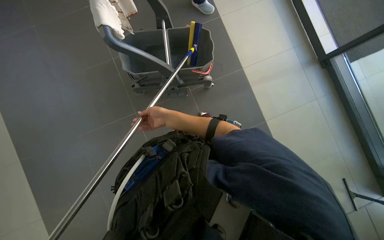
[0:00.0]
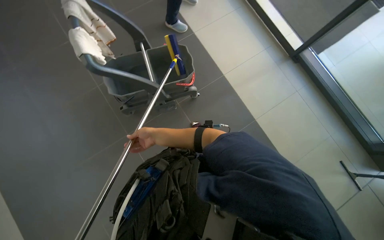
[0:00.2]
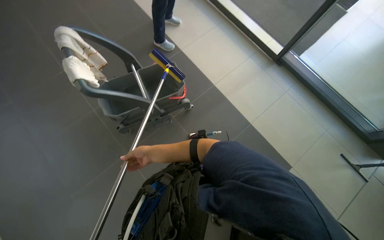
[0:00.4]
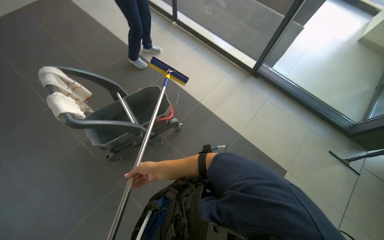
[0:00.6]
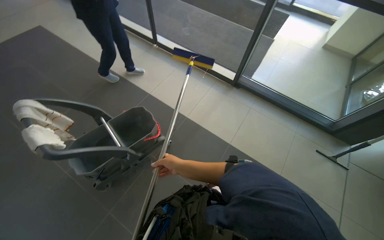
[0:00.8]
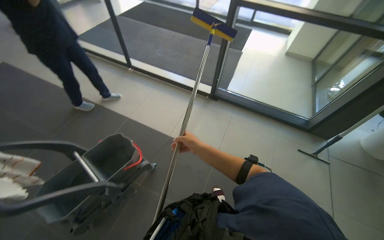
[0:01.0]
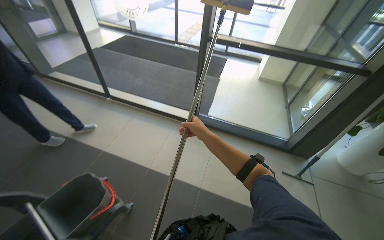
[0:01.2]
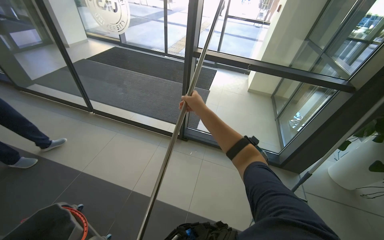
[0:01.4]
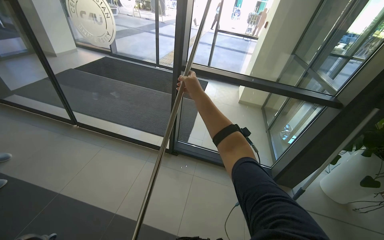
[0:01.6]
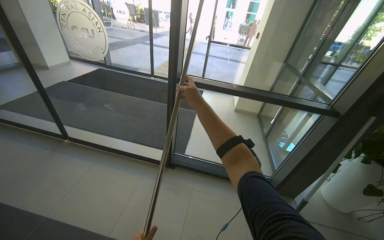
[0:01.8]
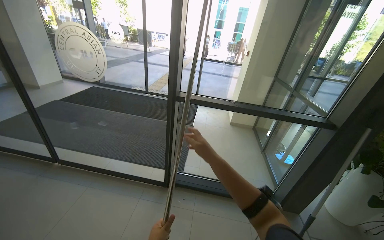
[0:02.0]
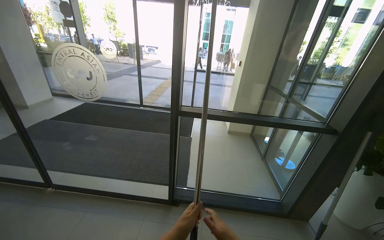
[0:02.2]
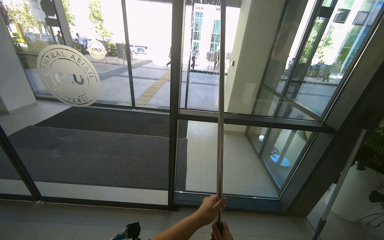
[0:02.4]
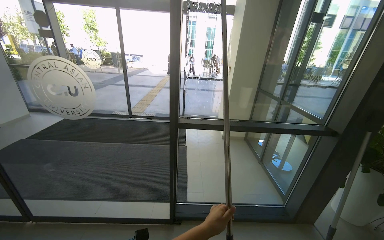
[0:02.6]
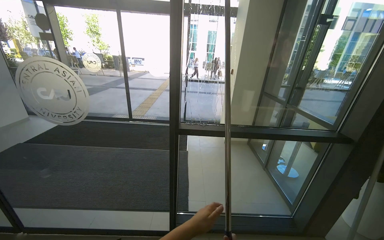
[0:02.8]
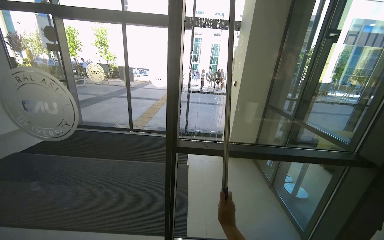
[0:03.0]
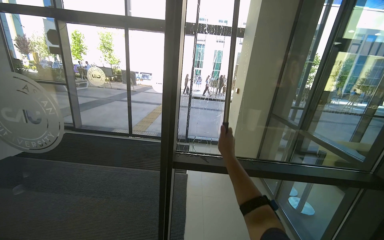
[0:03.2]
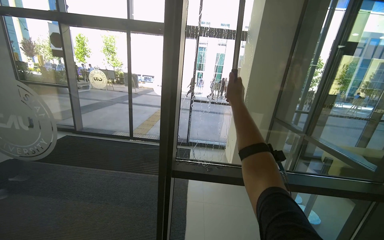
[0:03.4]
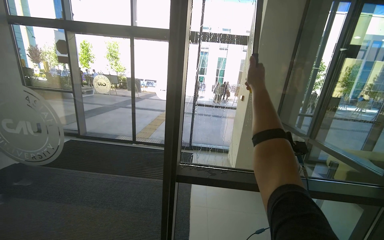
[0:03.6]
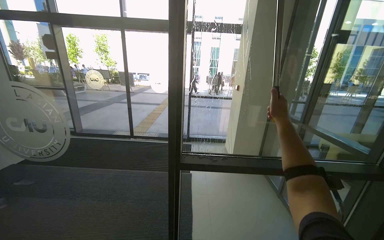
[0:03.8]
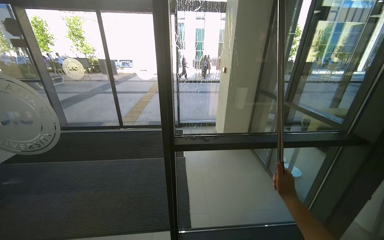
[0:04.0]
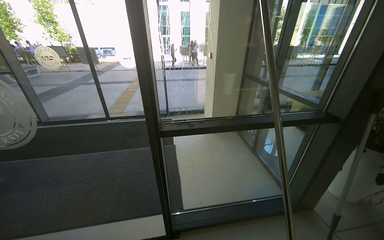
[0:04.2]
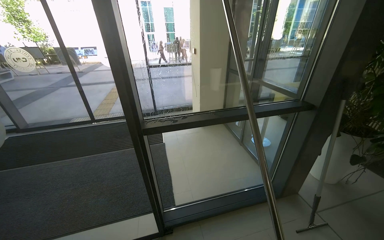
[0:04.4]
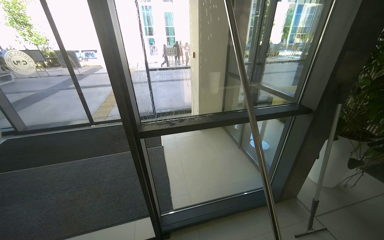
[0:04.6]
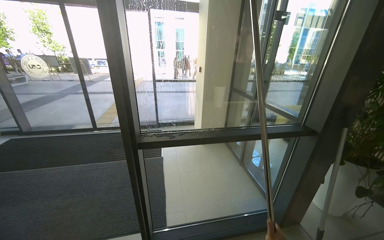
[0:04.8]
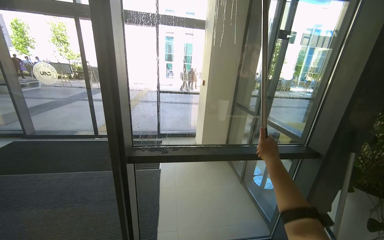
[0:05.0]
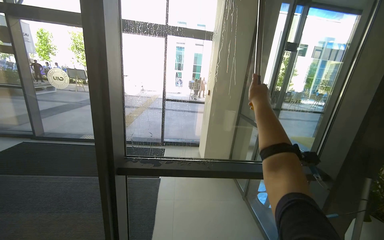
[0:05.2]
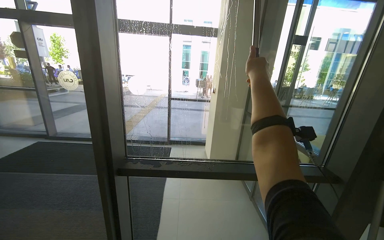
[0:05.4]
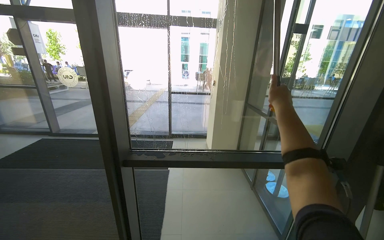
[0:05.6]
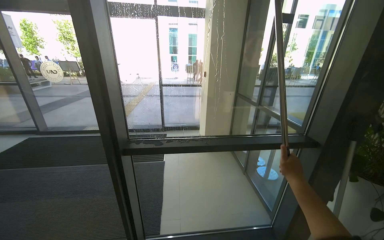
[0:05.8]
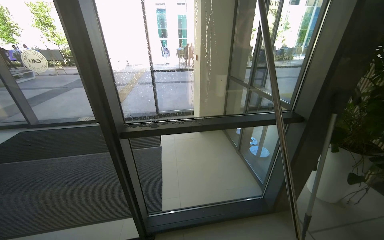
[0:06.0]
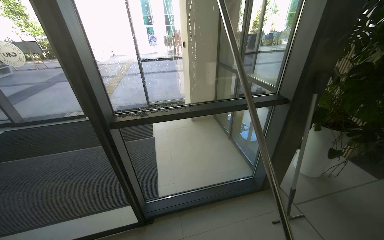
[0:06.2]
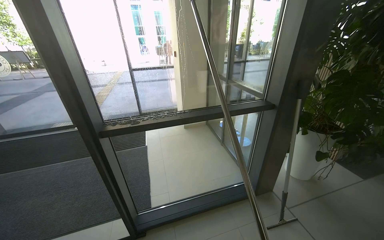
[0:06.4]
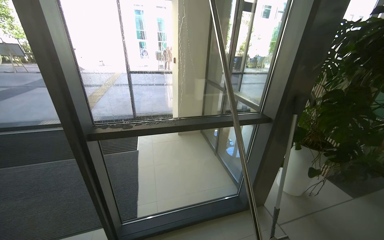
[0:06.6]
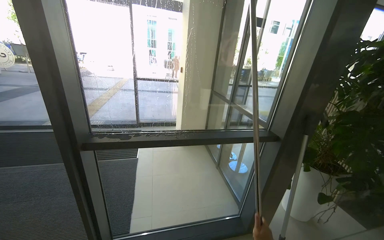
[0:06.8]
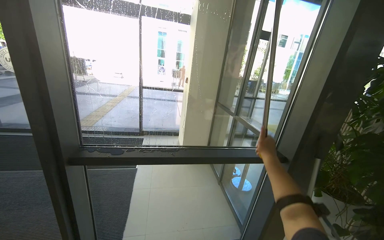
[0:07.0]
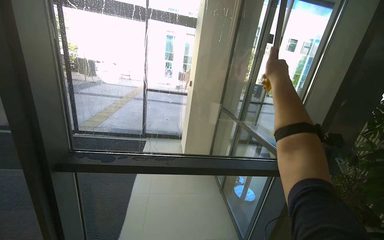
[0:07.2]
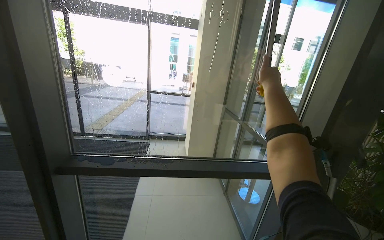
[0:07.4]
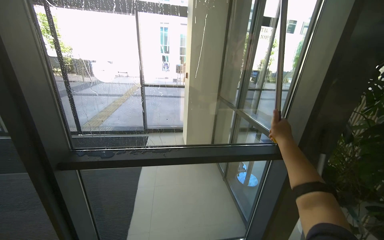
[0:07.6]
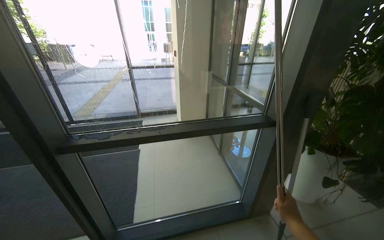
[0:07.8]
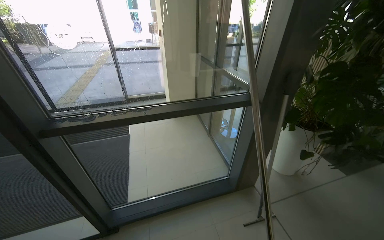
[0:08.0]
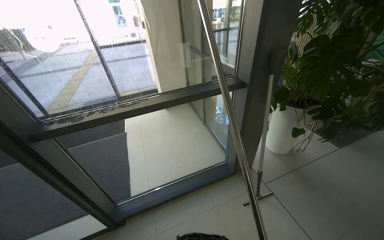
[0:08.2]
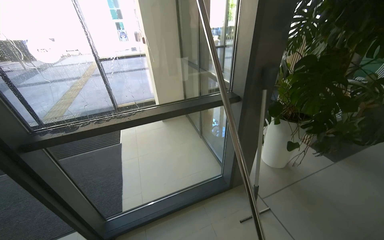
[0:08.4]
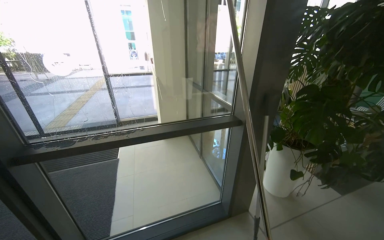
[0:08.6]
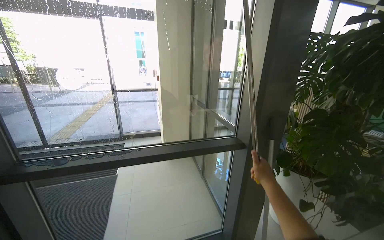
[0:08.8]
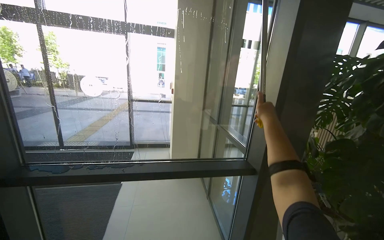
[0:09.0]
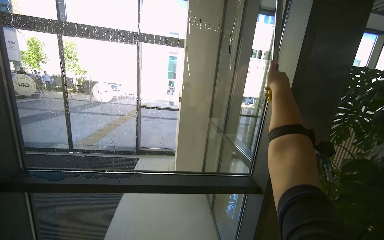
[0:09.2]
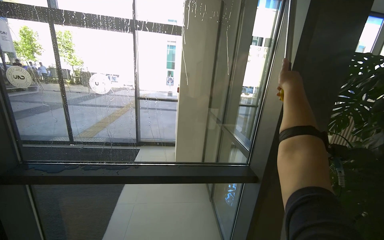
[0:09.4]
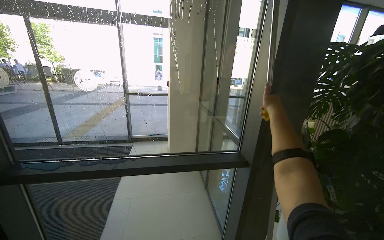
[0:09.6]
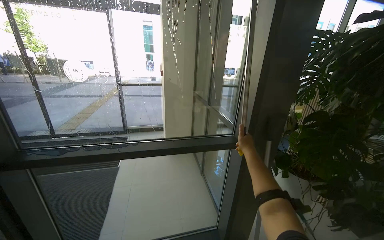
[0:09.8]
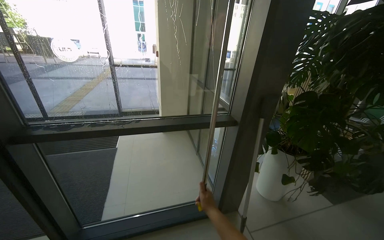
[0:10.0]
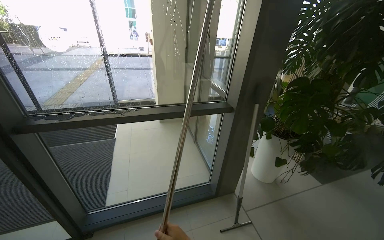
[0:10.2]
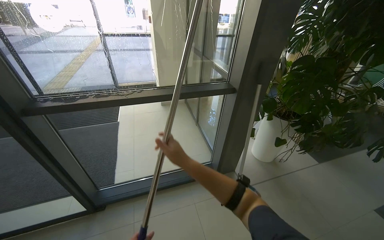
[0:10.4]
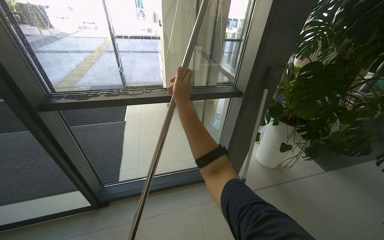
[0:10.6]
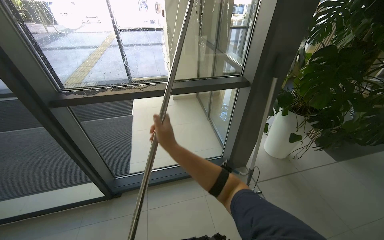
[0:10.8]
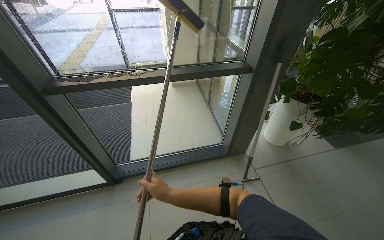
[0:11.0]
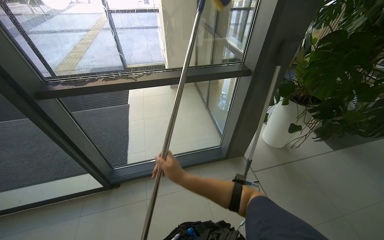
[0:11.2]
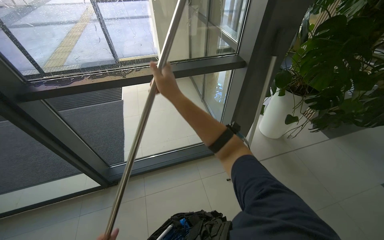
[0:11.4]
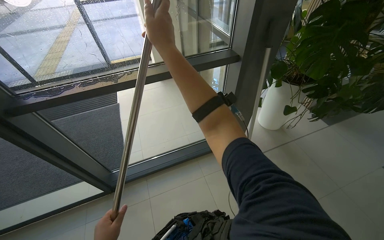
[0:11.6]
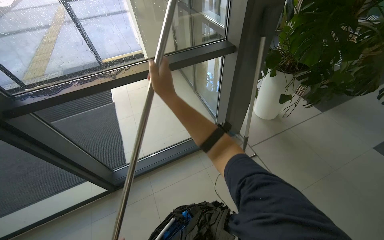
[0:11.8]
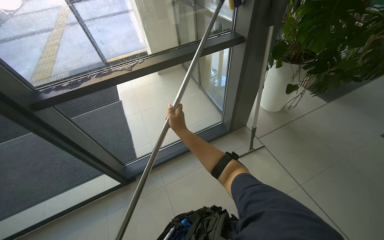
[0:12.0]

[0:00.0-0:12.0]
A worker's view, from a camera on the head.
Job: cleaning windows.
The whole recording: Cleaning glass panels. The worker prepares the cleaning tool and cleans the glass panels with a squeegee.
0:00.0 to 0:01.6: The camera is carried roughly 50 cm. The wearer's head swings about 50 degrees to the right. The camera pitches upward, by some 45 degrees.
0:01.6 to 0:03.0: The camera is carried approximately 50 cm. The view tips upward by about 20 degrees.
0:03.0 to 0:04.4: The wearer's head swings approximately 15 degrees to the right.
0:09.0 to 0:10.4: The camera pitches downward, by some 25 degrees.
0:10.4 to 0:12.0: The camera pitches downward, by roughly 15 degrees.

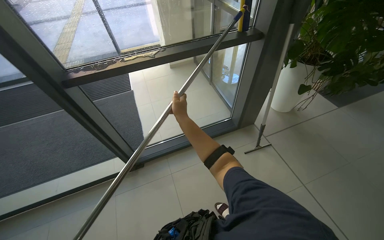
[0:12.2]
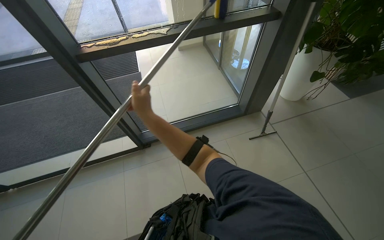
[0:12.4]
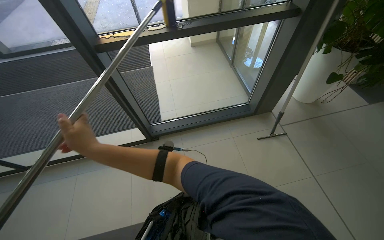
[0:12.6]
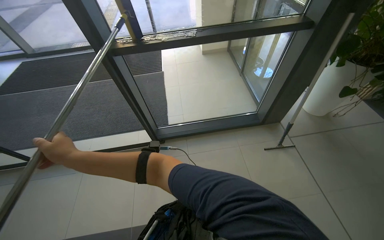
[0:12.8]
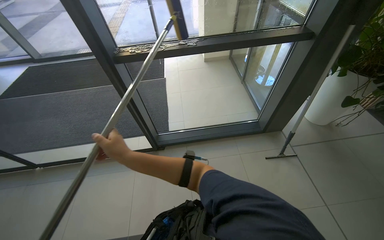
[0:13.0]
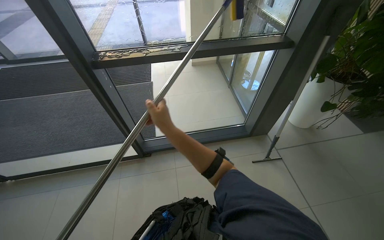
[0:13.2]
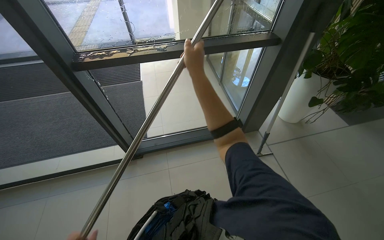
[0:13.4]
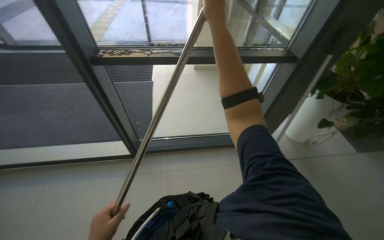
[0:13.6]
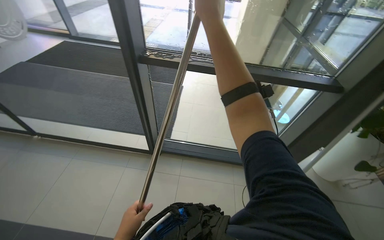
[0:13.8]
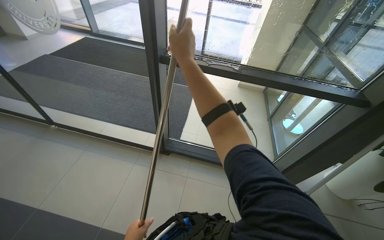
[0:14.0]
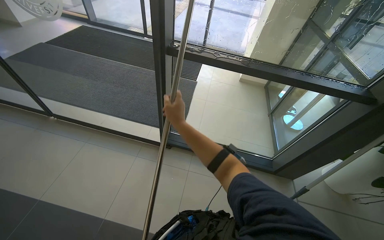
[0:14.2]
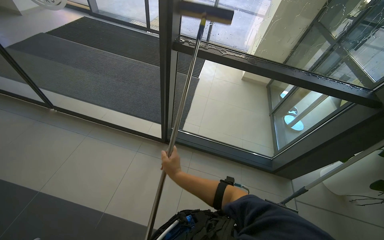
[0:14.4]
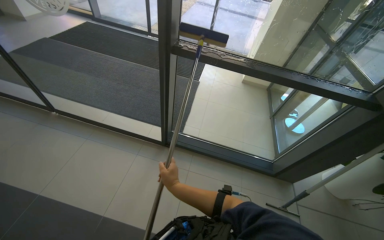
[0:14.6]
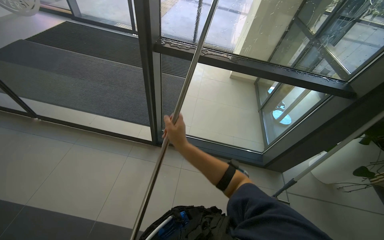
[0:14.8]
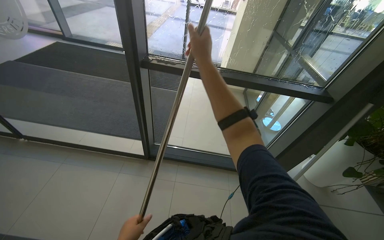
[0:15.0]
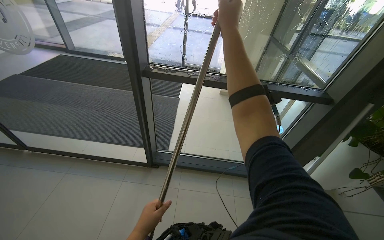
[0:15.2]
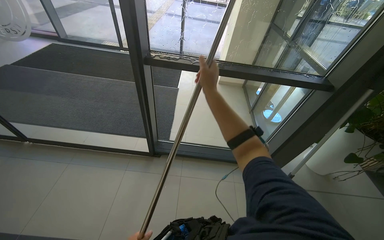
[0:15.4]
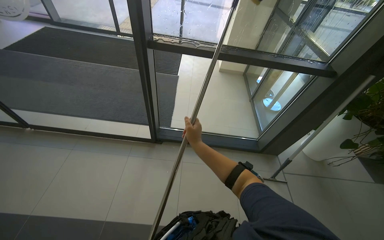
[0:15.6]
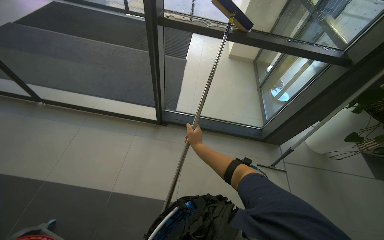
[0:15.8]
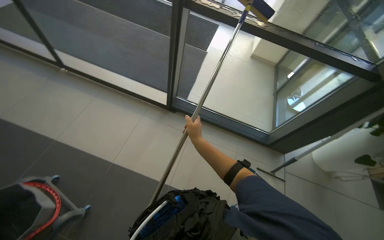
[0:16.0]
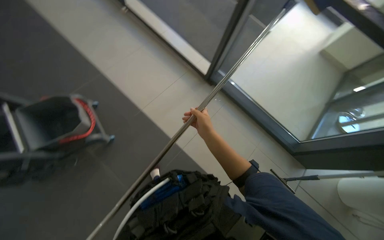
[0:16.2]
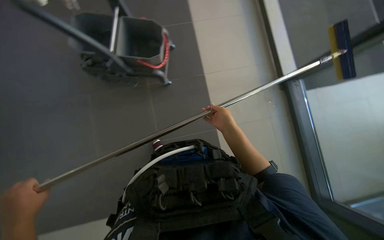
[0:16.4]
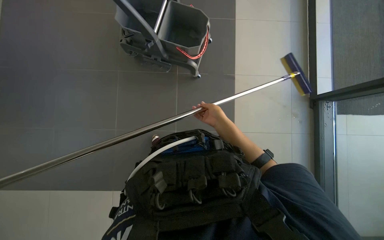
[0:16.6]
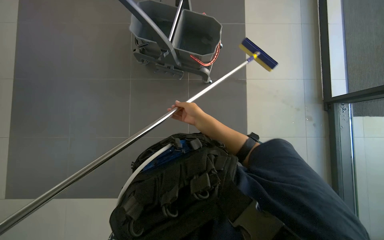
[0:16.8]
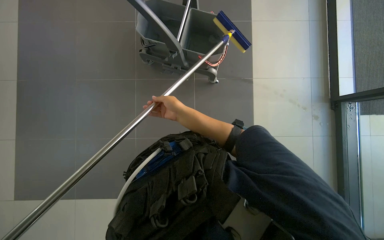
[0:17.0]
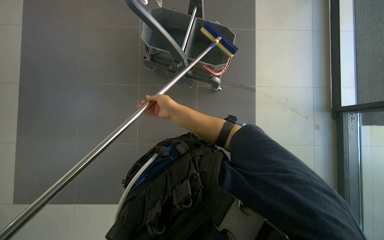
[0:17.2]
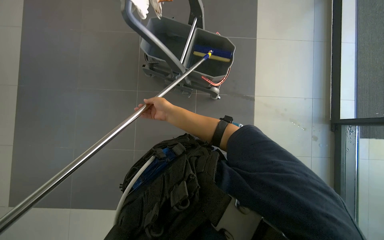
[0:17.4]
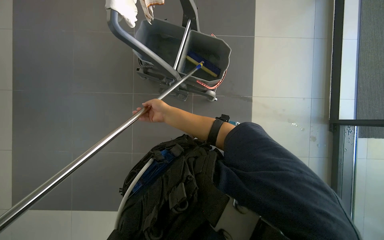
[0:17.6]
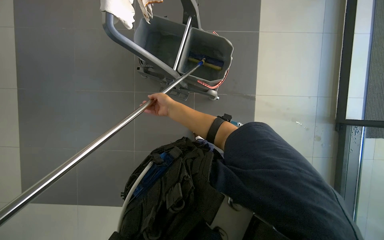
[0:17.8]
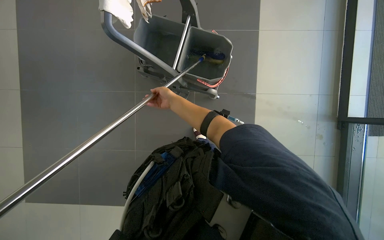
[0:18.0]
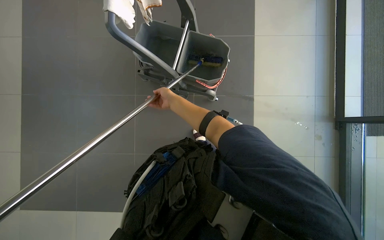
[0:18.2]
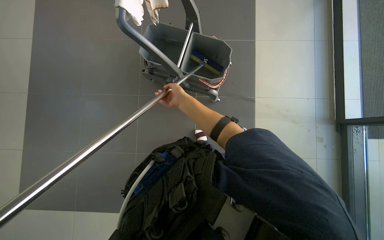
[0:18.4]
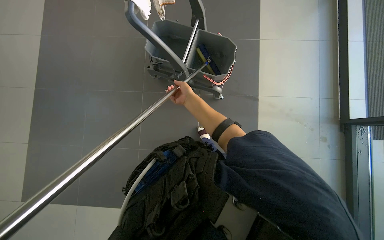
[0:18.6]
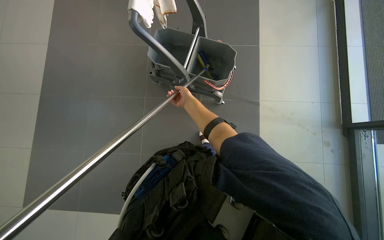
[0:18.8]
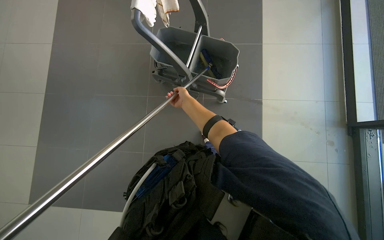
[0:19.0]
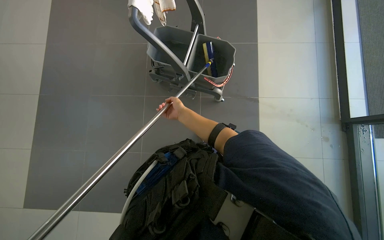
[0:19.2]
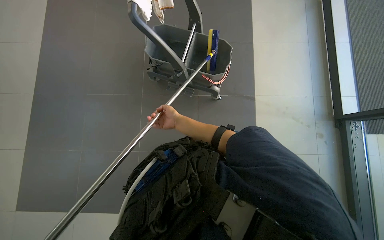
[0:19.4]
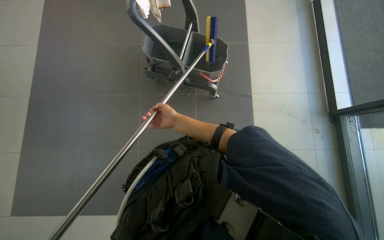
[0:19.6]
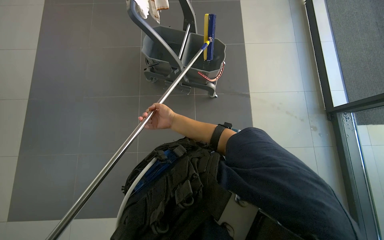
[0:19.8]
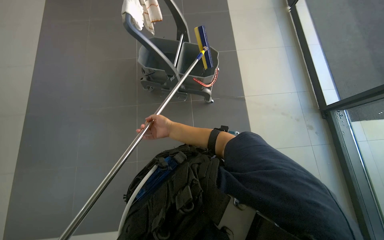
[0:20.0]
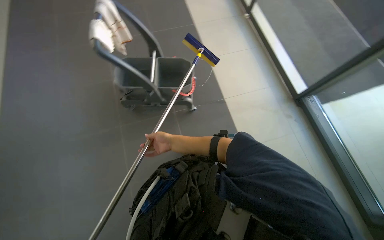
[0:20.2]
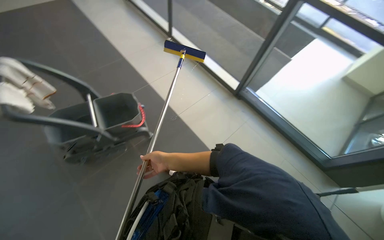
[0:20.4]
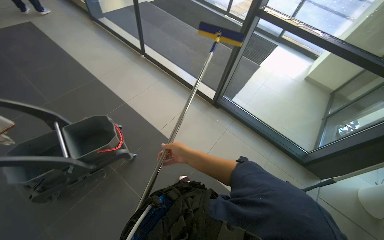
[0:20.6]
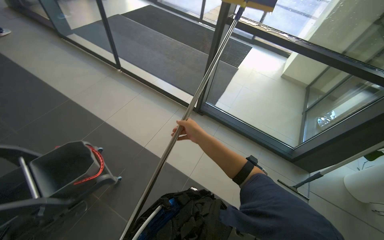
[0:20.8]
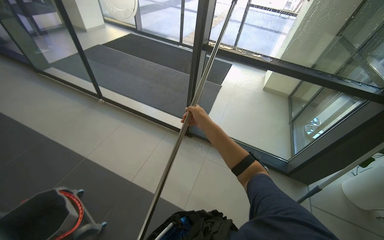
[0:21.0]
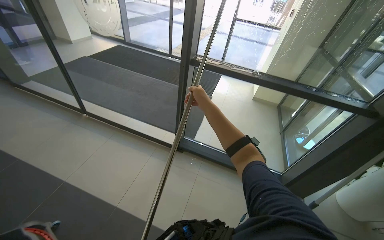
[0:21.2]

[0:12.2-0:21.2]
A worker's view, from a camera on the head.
Job: cleaning windows.
The whole recording: Cleaning glass panels. The worker prepares the cleaning tool and cleans the glass panels with a squeegee.
0:12.2 to 0:13.8: The head rotates some 30 degrees to the left. The right hand is displaced up the picture and nearer to the camera by approximately 30 cm.
0:13.8 to 0:15.2: The right hand travels down the picture and back again, roughly 50 cm each way.
0:15.2 to 0:16.6: The wearer looks approximately 95 degrees further to the left. The view tips downward by approximately 35 degrees.
0:16.6 to 0:18.2: The right hand moves to the left and up the picture, about 35 cm.
0:18.2 to 0:19.8: The right hand travels down the picture by roughly 30 cm.
0:19.8 to 0:21.2: The camera travels about 40 cm. The wearer's head swings about 70 degrees to the right. The view tilts approximately 30 degrees upward.
